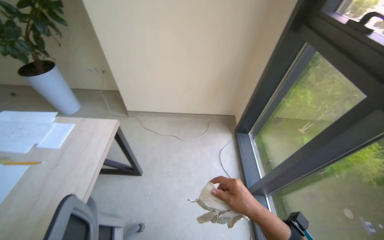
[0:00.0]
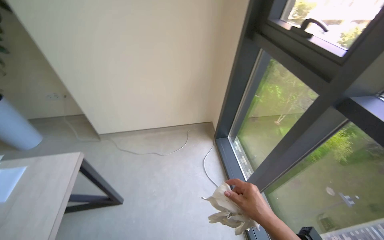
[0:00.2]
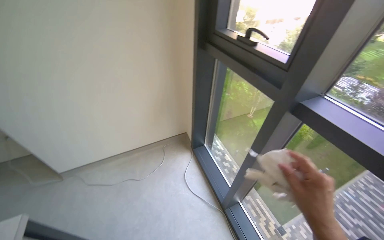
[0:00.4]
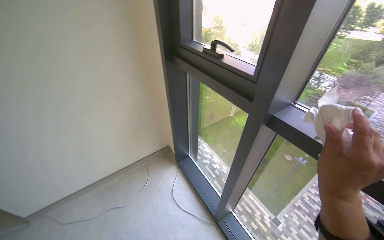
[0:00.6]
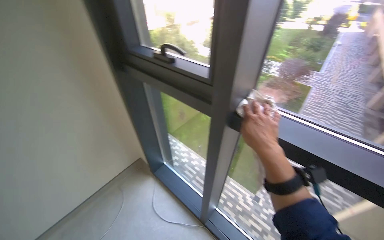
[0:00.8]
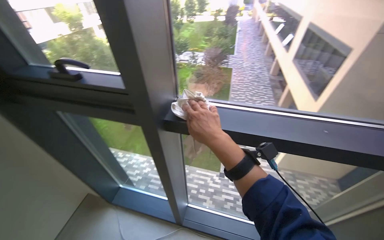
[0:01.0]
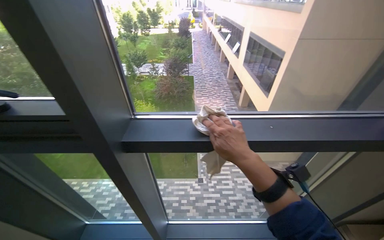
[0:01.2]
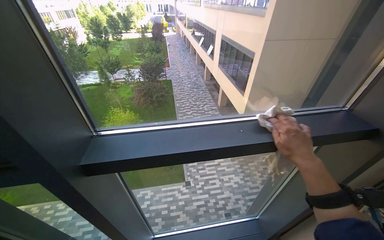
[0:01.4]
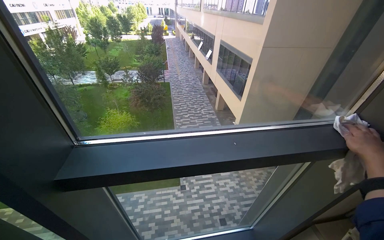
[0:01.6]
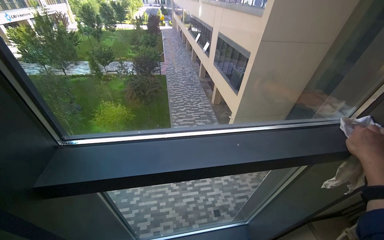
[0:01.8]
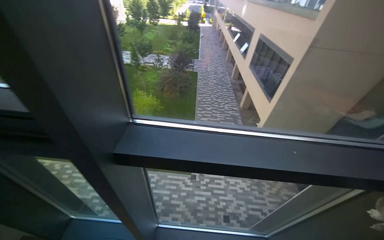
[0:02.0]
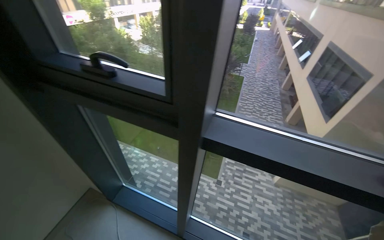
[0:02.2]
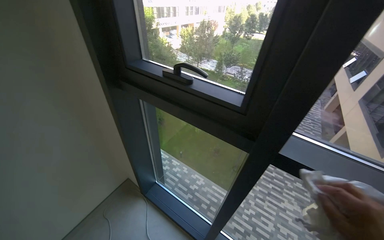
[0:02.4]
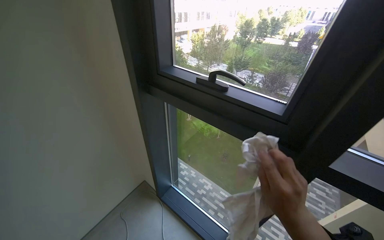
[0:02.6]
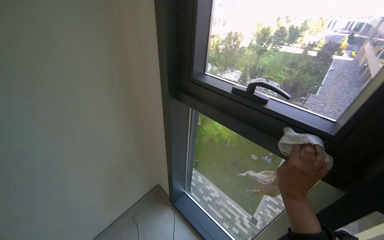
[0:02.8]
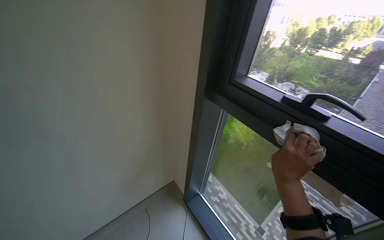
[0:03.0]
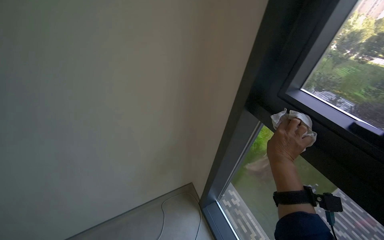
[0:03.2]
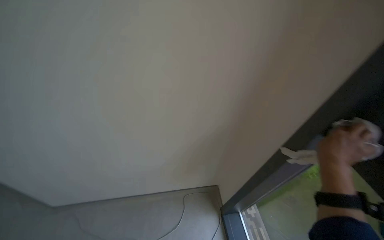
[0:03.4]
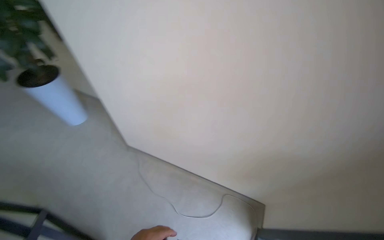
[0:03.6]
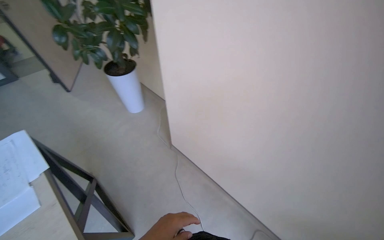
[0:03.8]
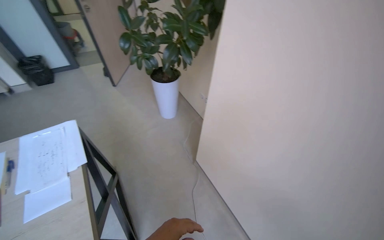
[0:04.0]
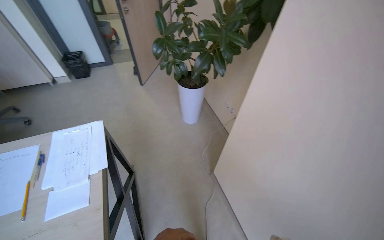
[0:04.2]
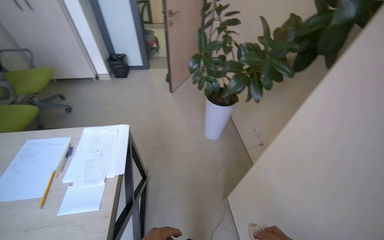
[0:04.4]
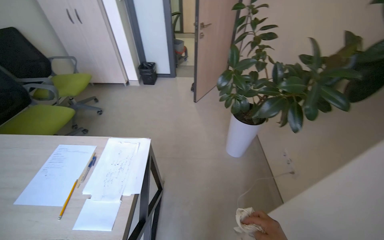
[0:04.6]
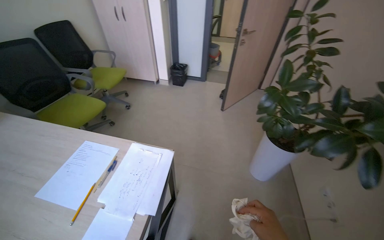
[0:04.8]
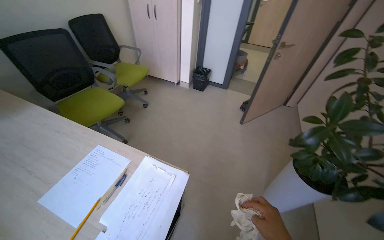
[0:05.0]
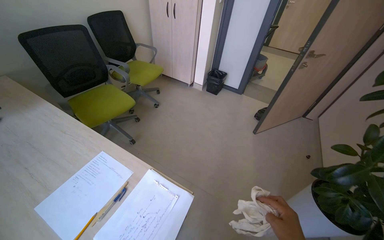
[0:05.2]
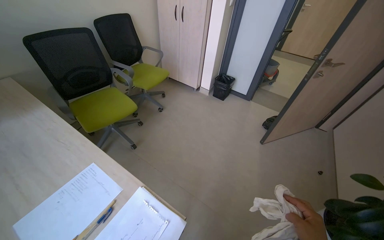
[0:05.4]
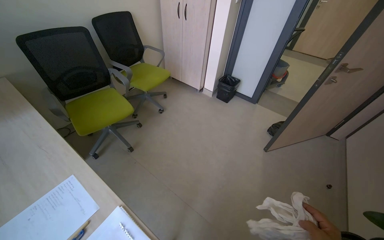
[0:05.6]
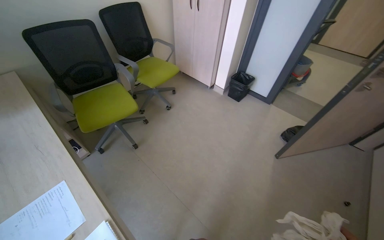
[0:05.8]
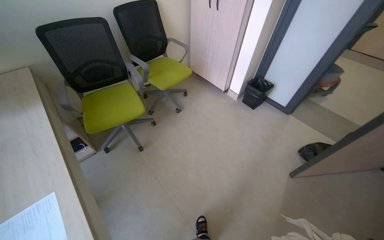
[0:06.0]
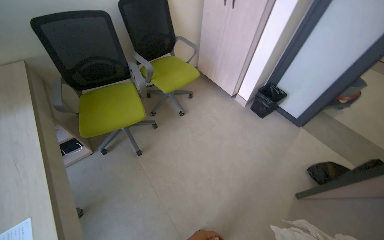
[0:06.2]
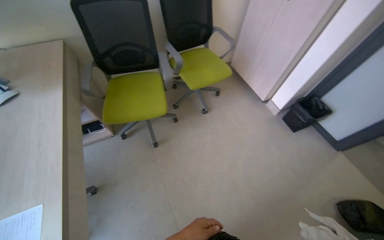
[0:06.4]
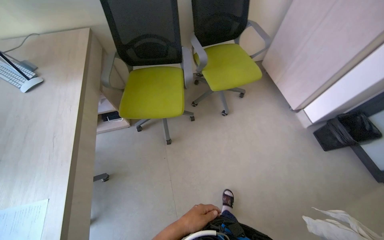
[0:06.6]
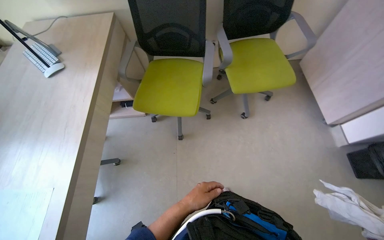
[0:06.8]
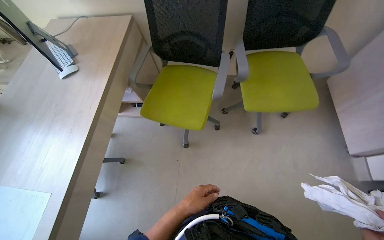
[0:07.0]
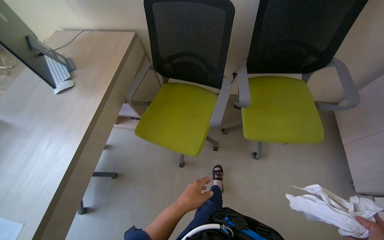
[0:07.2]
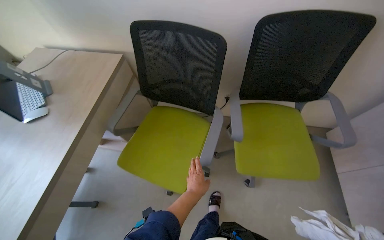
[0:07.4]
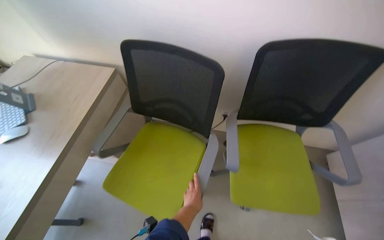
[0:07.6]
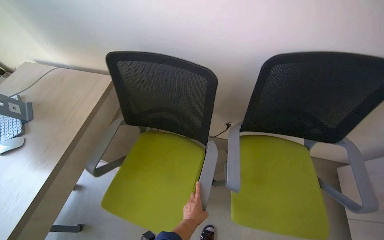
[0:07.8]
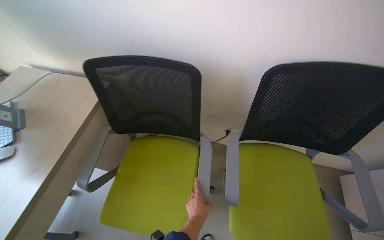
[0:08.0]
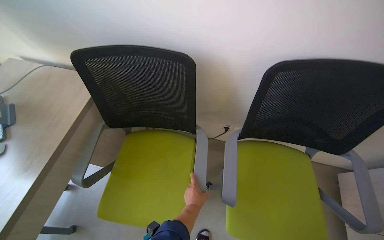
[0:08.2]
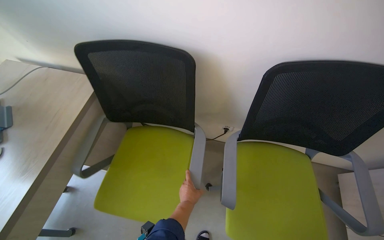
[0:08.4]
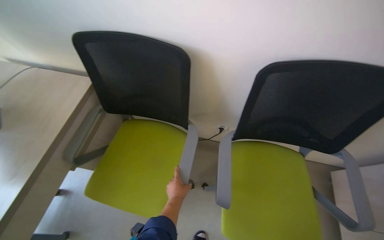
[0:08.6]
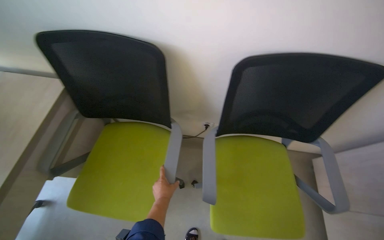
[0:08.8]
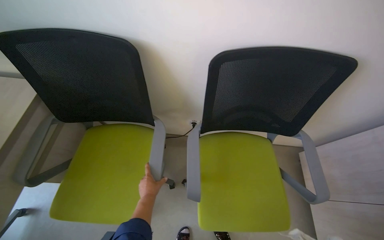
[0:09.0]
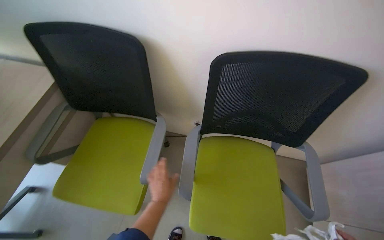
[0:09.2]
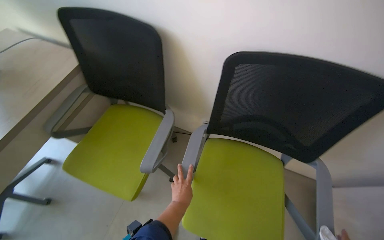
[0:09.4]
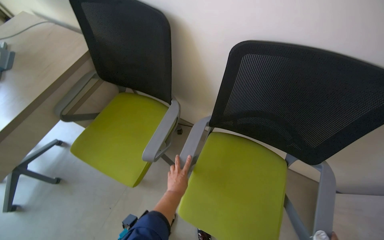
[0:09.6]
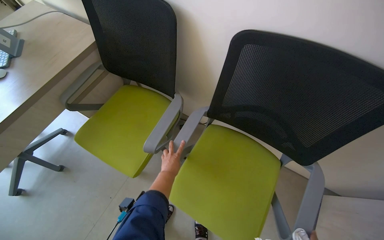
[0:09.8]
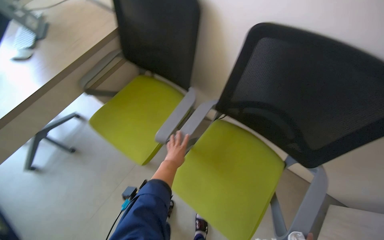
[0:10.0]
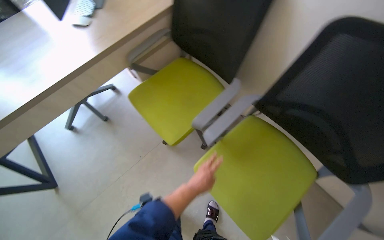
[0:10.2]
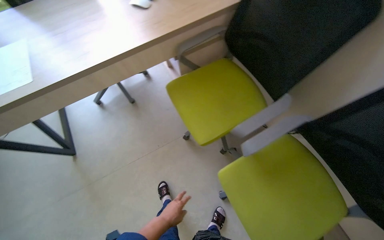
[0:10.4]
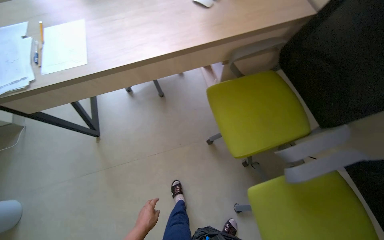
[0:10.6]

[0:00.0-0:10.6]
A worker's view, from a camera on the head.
Job: wiping surfaces.
The whole recording: Cleaning office space. The worker changes the trash bag, wipes the desk and equipment, moves chairs, and wipes the window frame in the office.
0:00.0 to 0:01.6: The head travels about 40 cm. The wearer looks some 100 degrees further to the right.
0:01.6 to 0:03.0: The wearer moves about 60 cm. The wearer's head swings about 60 degrees to the left.
0:03.0 to 0:04.6: The wearer's head swings some 85 degrees to the left. The camera pitches upward, by about 15 degrees.
0:04.6 to 0:06.0: The wearer moves approximately 80 cm. The head rotates roughly 50 degrees to the left.
0:06.0 to 0:07.6: The camera is carried roughly 1 m. The wearer looks approximately 55 degrees further to the left.
0:07.6 to 0:09.0: The left hand is displaced farther from the camera by approximately 15 cm.
0:09.0 to 0:10.6: The wearer looks approximately 70 degrees further to the left.

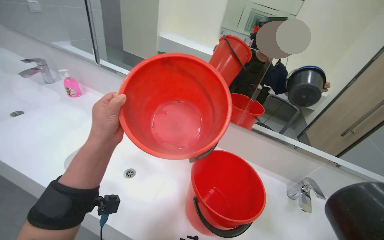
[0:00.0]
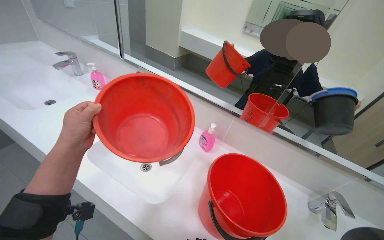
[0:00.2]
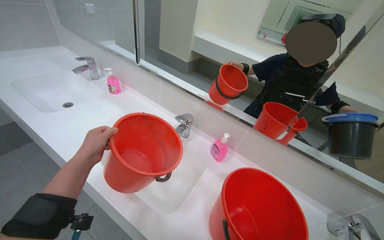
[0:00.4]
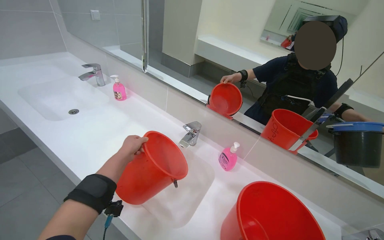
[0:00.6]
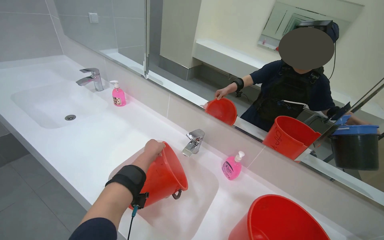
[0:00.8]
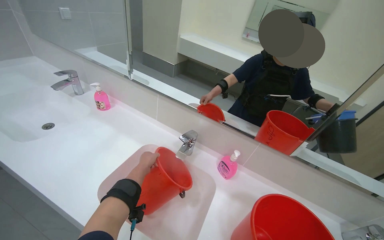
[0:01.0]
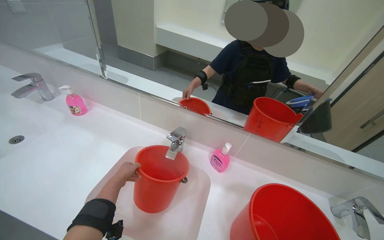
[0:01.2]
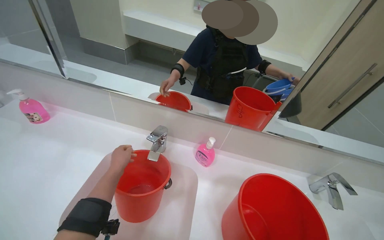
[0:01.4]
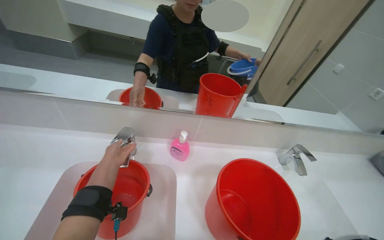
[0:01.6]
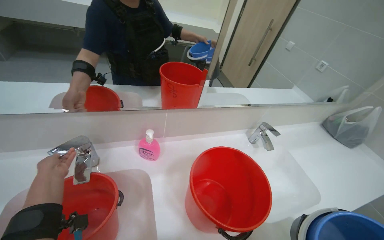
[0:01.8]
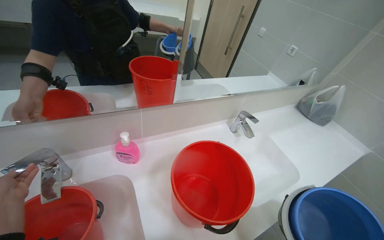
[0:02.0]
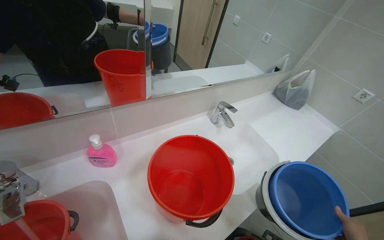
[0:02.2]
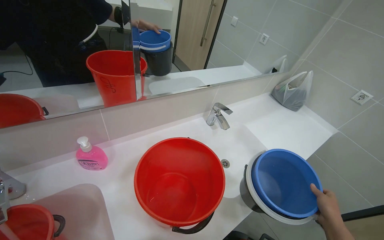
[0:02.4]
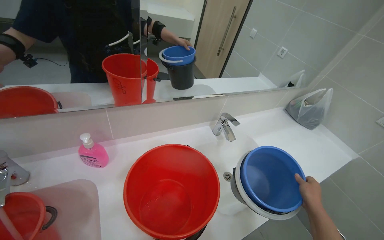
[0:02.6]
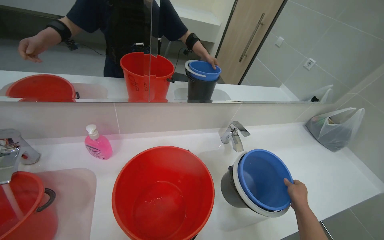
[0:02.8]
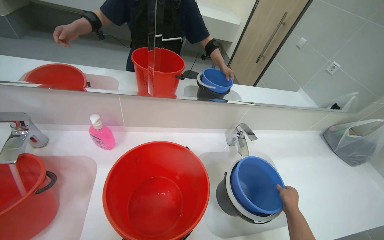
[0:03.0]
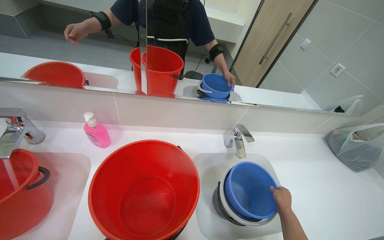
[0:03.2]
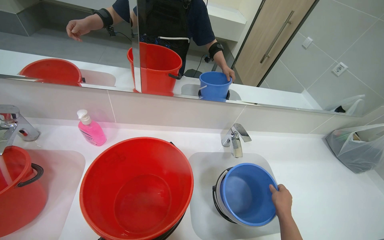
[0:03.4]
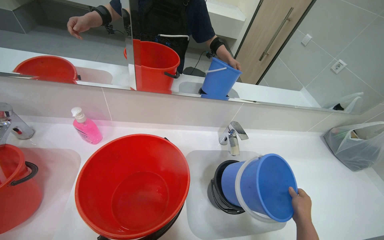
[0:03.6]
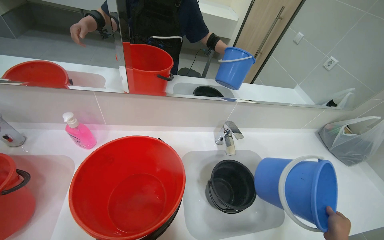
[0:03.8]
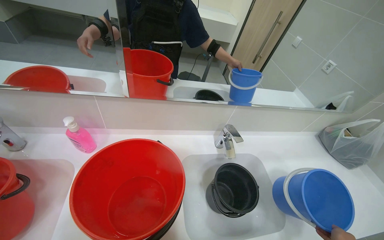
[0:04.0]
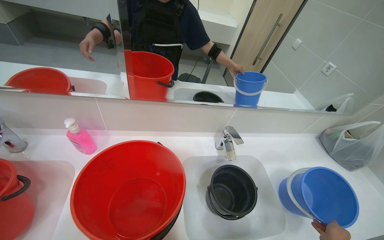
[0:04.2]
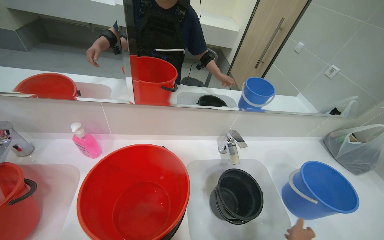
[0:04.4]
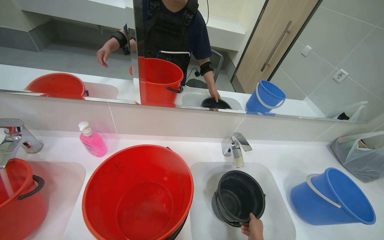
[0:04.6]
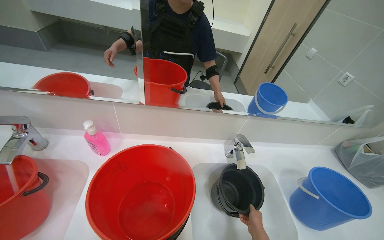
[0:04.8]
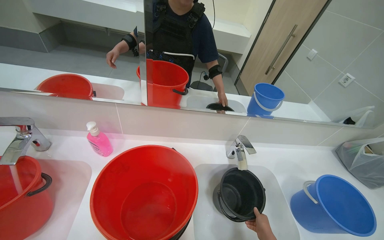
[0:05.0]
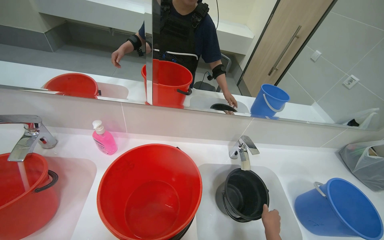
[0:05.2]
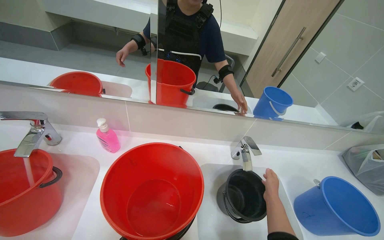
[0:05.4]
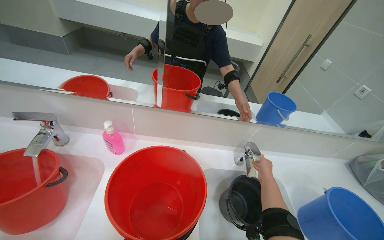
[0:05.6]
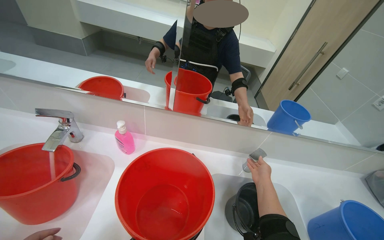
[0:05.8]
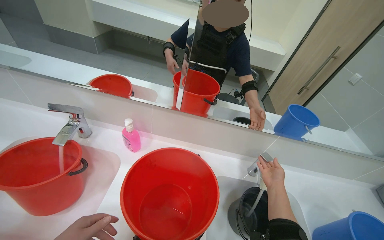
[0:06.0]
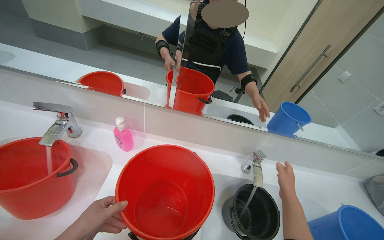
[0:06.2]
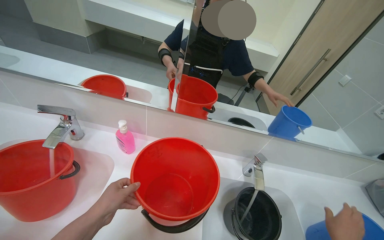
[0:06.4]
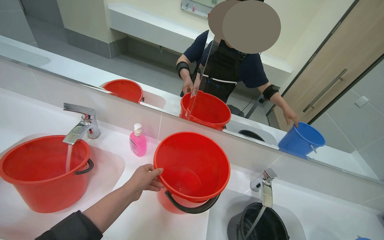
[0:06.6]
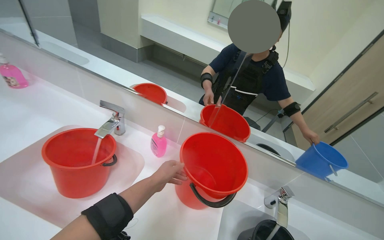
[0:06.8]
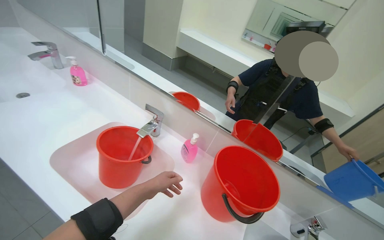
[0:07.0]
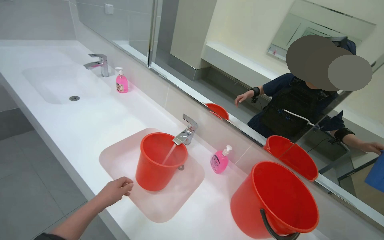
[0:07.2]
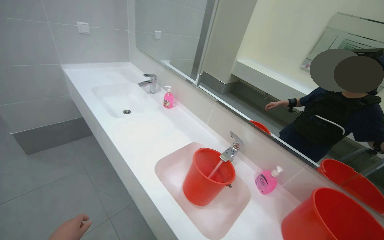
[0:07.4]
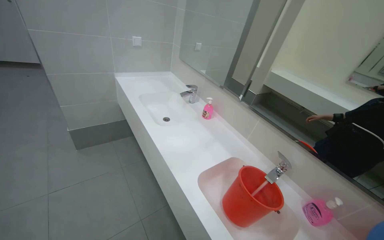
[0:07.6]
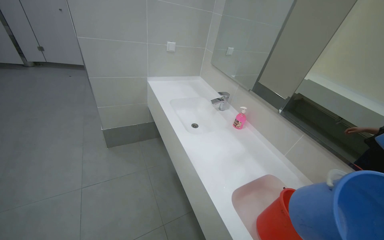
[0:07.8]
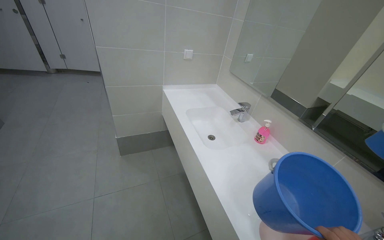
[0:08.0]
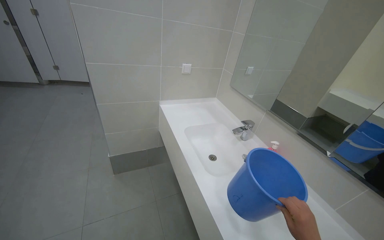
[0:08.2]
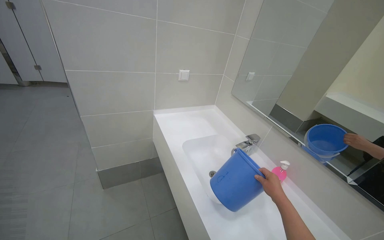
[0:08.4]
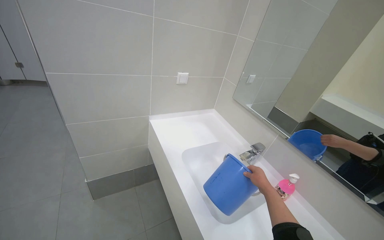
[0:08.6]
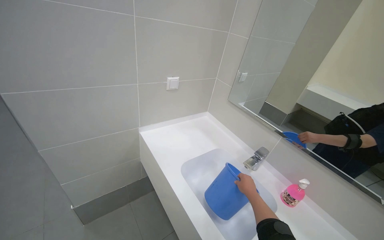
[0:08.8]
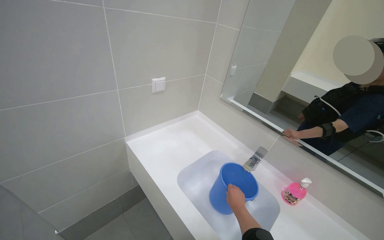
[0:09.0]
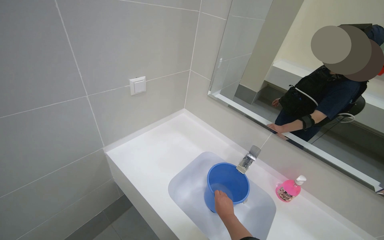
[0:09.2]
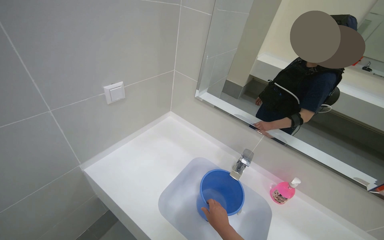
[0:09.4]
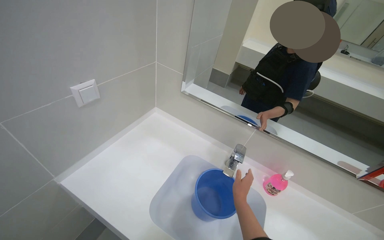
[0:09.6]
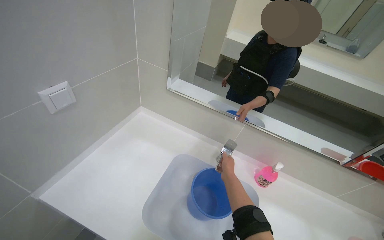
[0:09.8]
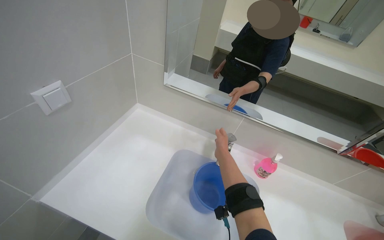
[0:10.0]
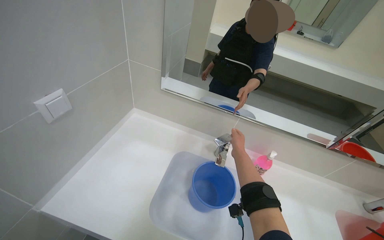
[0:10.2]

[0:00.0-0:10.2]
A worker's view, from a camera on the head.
Job: preparing cleaning supplies.
The whole recording: Preparing cleaning solution in cart. The worker fills multiple buckets with water and cleaning solution, then pours them into the cleaning cart.
0:00.0 to 0:01.4: The left hand goes approximately 30 cm farther from the camera.
0:01.4 to 0:03.0: The head turns to the right by approximately 20 degrees.
0:05.8 to 0:07.2: The head rotates some 30 degrees to the left. The view tips upward by roughly 15 degrees.
0:07.2 to 0:08.8: The camera is carried roughly 1 m. The camera is aimed some 15 degrees further to the left.
0:08.8 to 0:10.2: The head turns to the right by approximately 40 degrees. The view tips downward by roughly 15 degrees.
